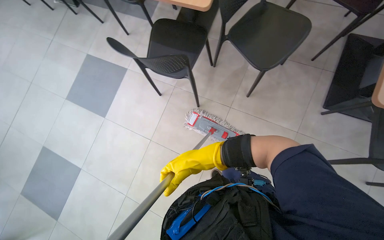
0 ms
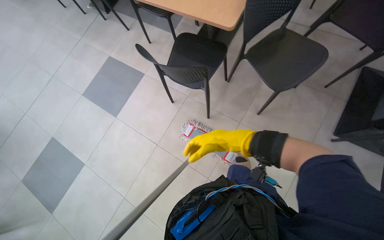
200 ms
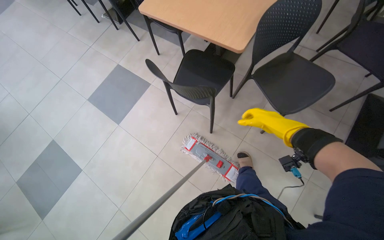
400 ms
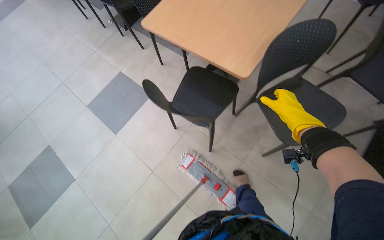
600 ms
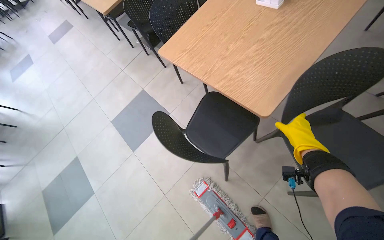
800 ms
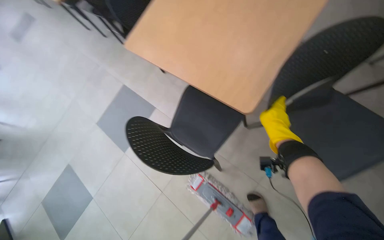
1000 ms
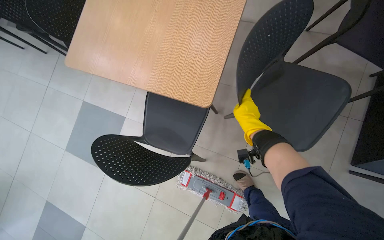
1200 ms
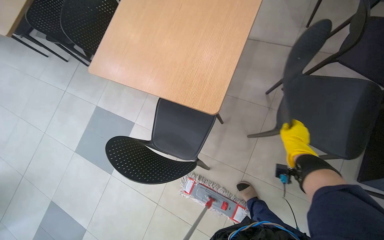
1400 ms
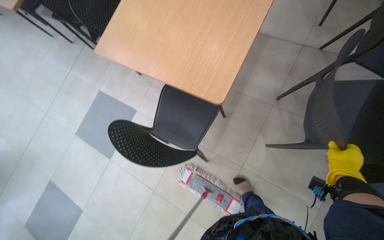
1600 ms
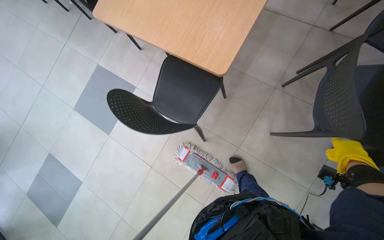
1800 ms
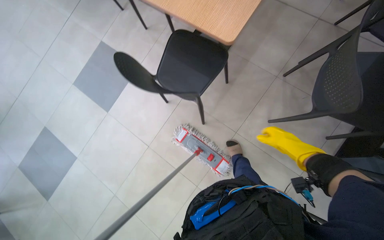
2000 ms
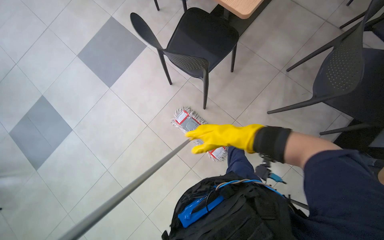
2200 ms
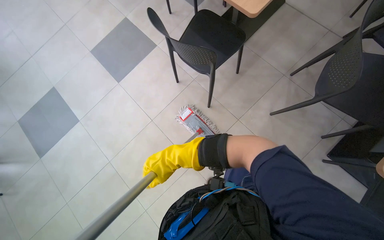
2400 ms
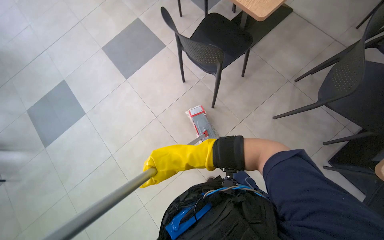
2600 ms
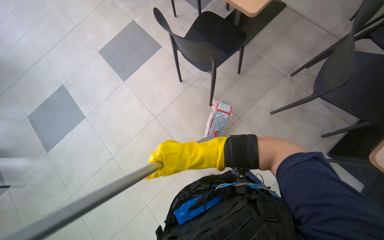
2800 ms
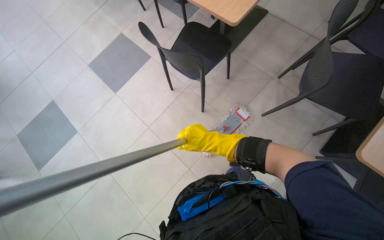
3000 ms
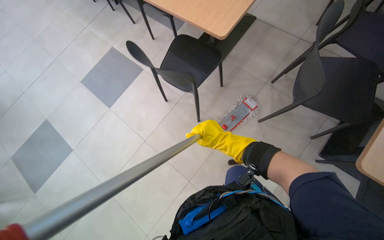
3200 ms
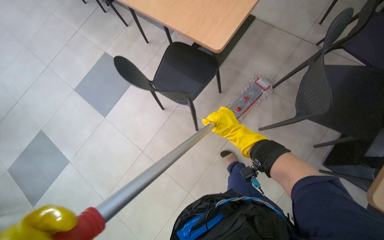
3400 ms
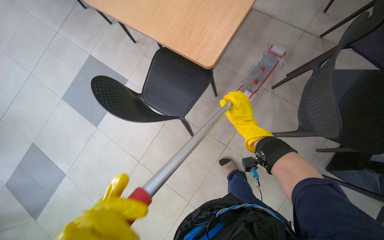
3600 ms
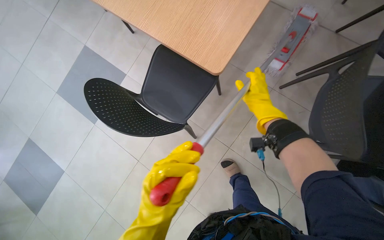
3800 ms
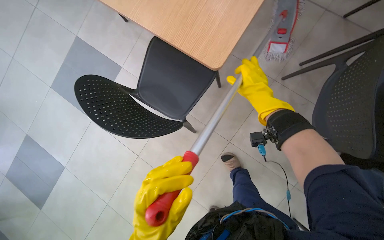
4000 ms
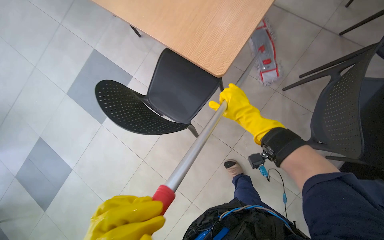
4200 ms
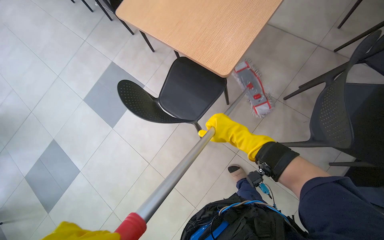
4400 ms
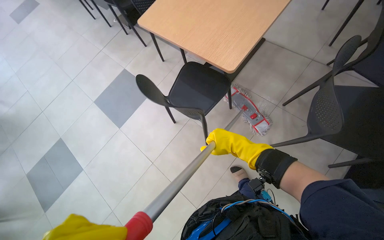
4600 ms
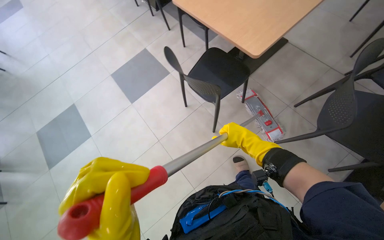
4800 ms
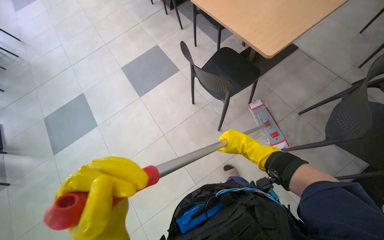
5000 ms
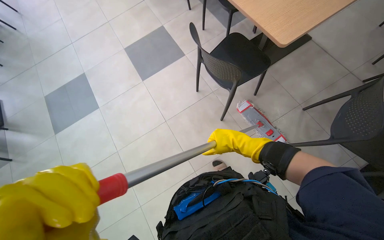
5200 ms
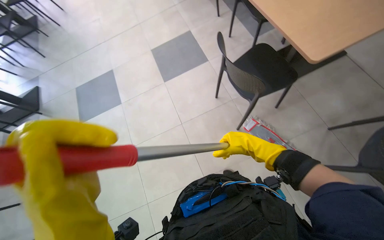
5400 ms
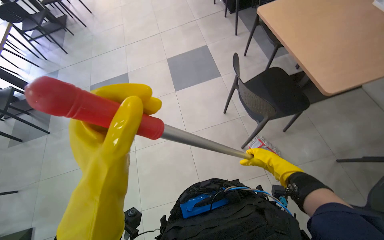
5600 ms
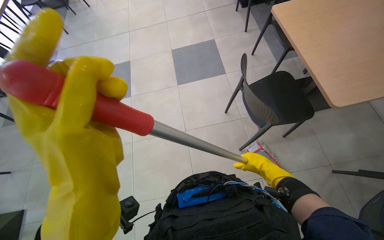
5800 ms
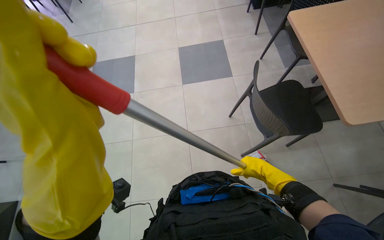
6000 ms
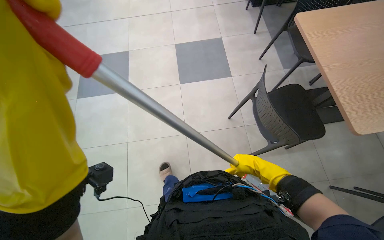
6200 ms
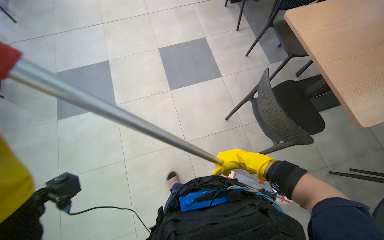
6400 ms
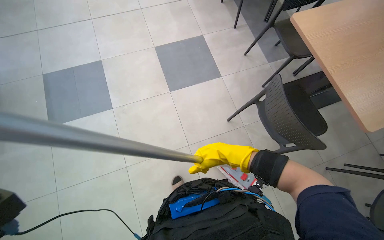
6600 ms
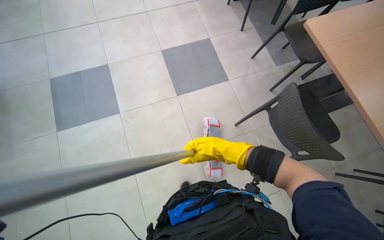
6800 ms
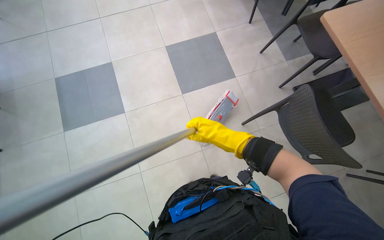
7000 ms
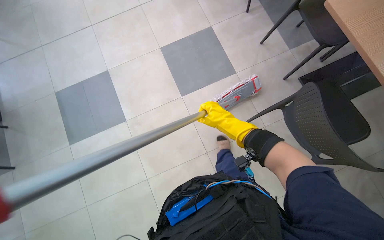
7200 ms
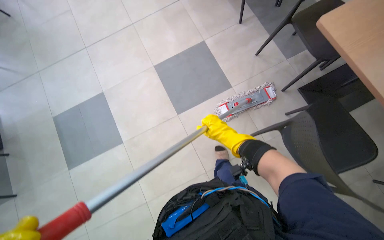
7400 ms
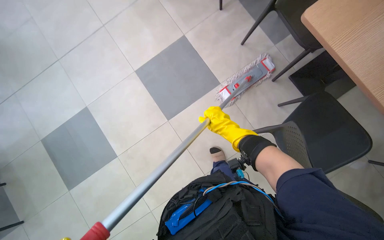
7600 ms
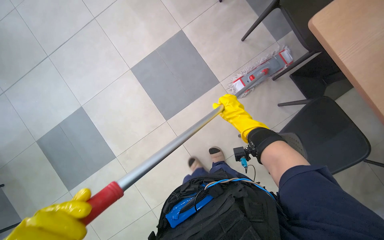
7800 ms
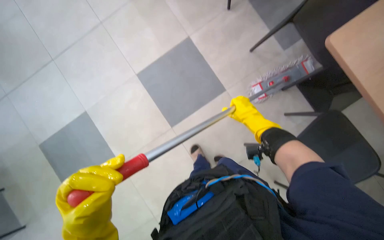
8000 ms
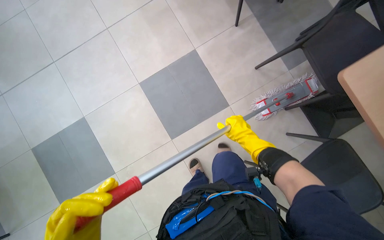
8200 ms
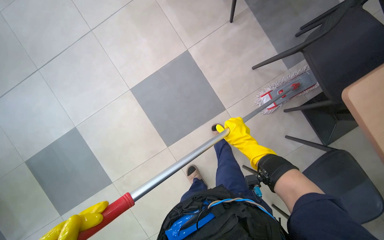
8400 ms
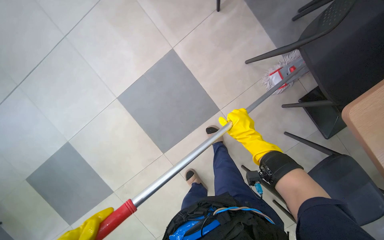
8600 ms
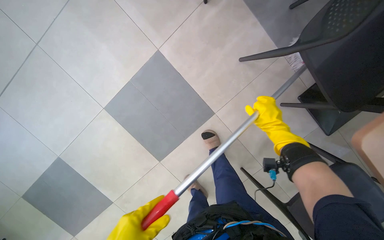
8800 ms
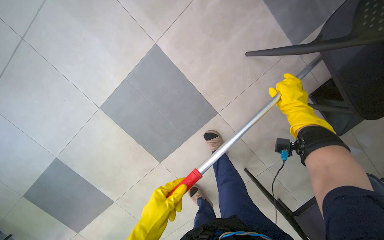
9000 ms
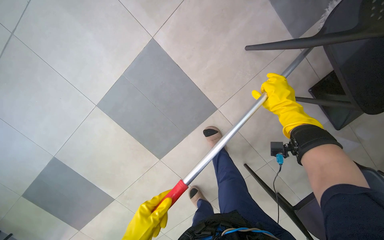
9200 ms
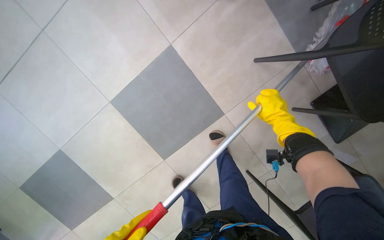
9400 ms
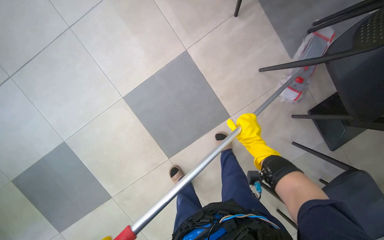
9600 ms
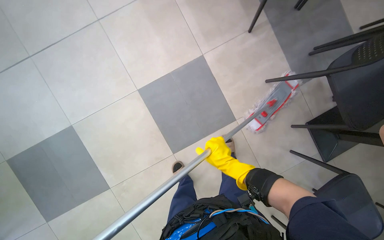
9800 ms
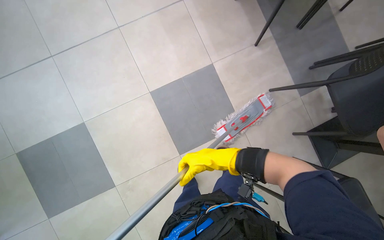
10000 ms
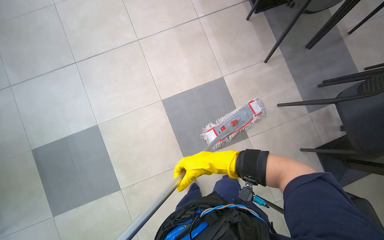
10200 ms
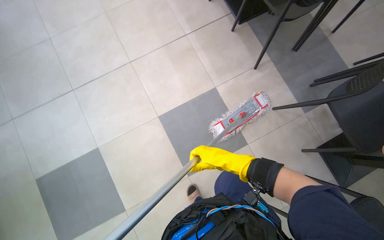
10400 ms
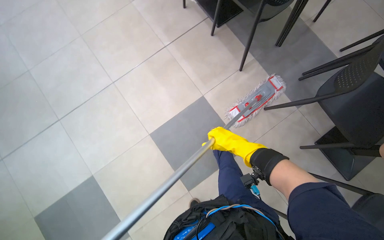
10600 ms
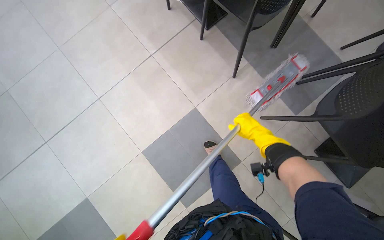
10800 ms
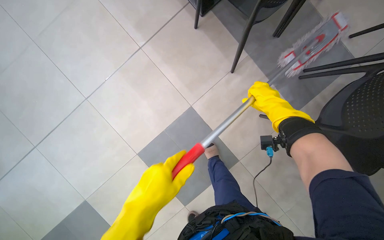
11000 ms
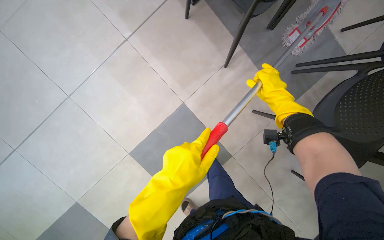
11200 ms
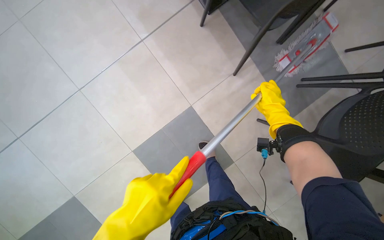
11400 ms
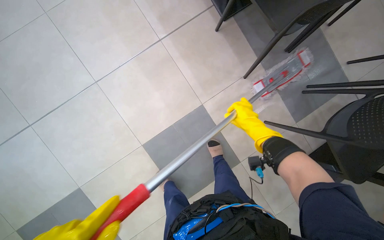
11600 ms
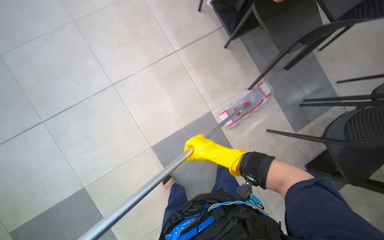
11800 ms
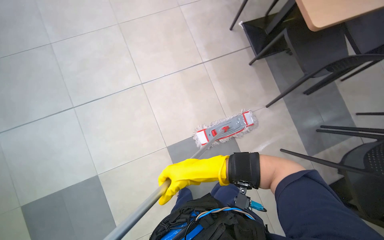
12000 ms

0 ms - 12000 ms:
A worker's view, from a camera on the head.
Job: mopping floor.
The whole recording: Mopping cafeteria floor. The worker mops the cafeteria floor, periodically rinsing and wringing the mop head.
0 ms - 1600 ms: The head travels approximately 50 cm.
1600 ms - 3000 ms: The camera travels about 50 cm.
3000 ms - 4400 ms: The right hand moves about 50 cm up the picture and comes back.
4400 ms - 6000 ms: The head turns to the left by about 50 degrees.
6000 ms - 7600 ms: The right hand travels farther from the camera by roughly 15 cm.
7600 ms - 9000 ms: The right hand travels to the right by about 25 cm.
10400 ms - 12000 ms: The right hand moves to the left, some 30 cm.

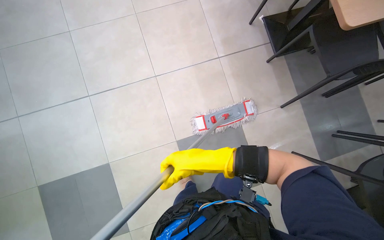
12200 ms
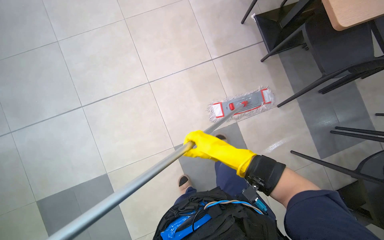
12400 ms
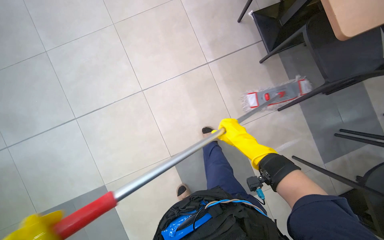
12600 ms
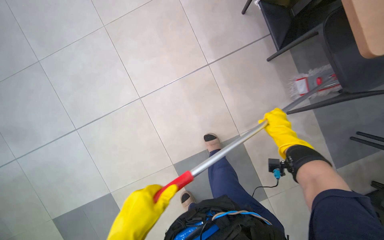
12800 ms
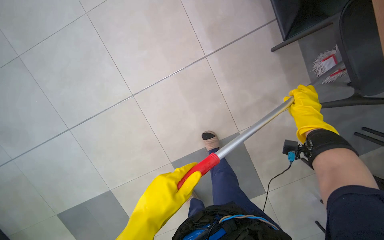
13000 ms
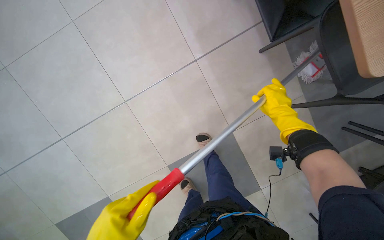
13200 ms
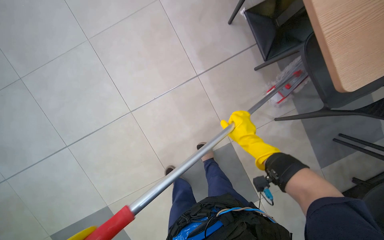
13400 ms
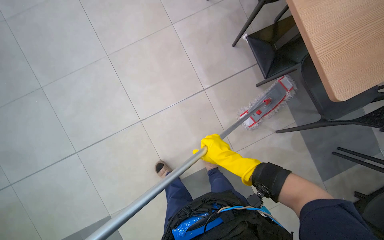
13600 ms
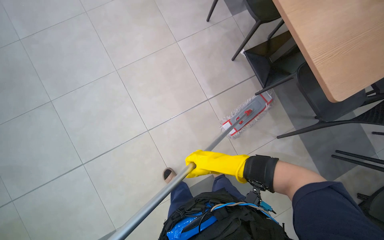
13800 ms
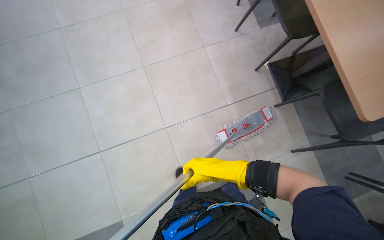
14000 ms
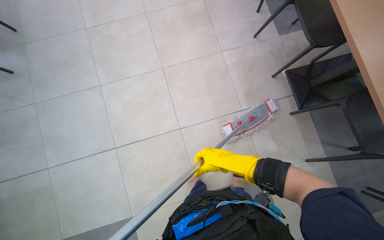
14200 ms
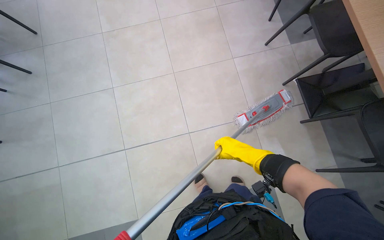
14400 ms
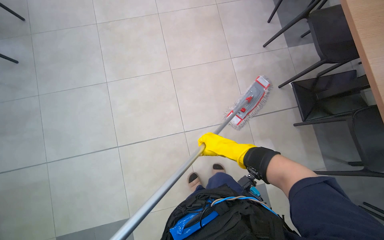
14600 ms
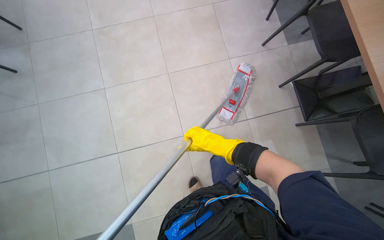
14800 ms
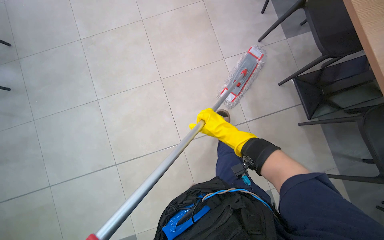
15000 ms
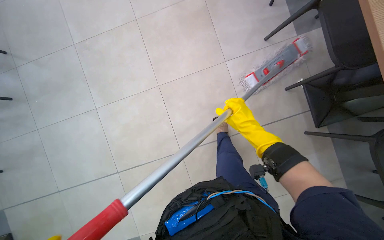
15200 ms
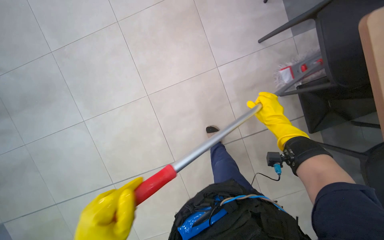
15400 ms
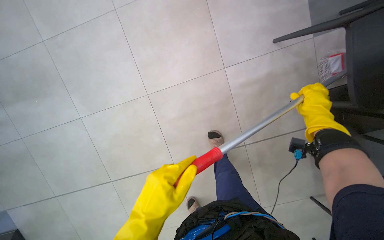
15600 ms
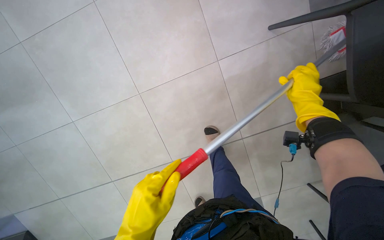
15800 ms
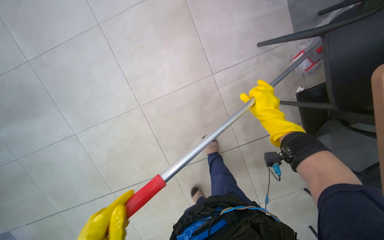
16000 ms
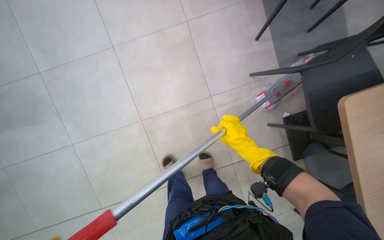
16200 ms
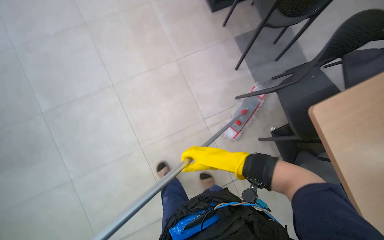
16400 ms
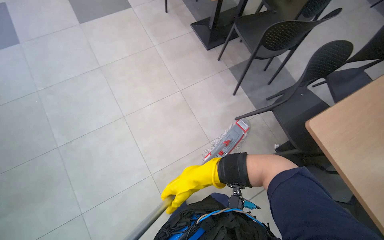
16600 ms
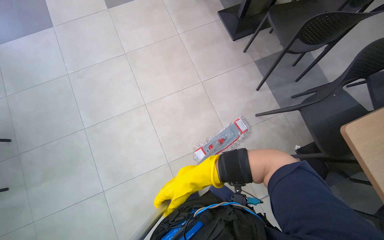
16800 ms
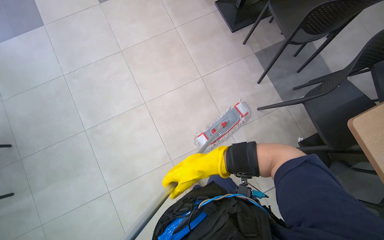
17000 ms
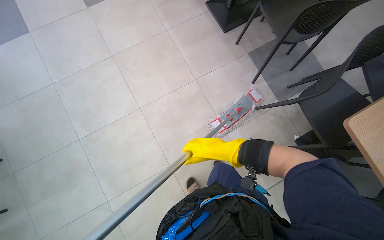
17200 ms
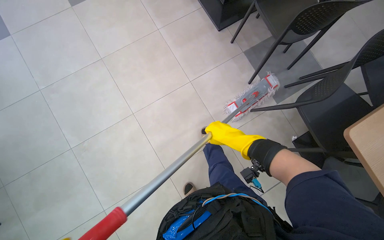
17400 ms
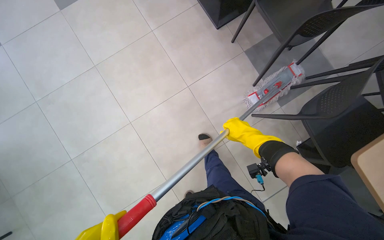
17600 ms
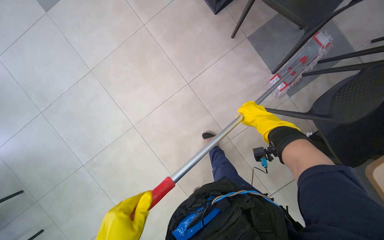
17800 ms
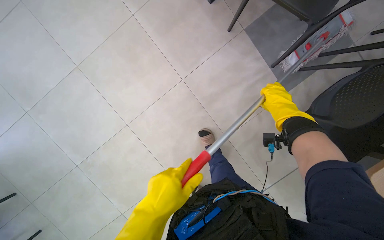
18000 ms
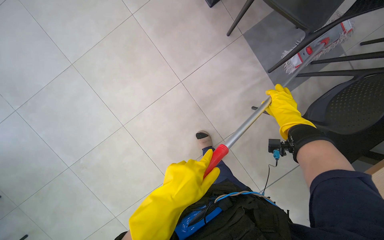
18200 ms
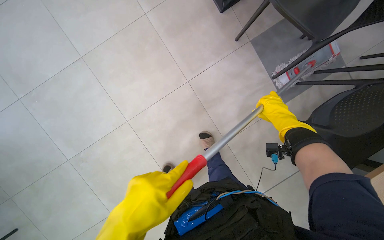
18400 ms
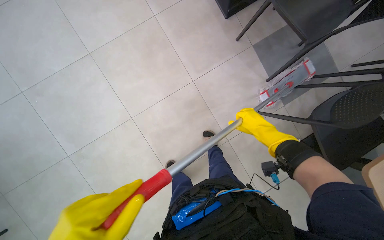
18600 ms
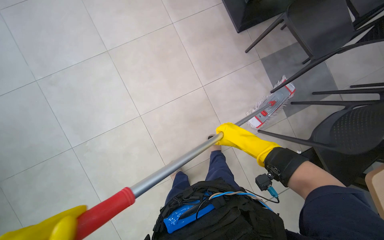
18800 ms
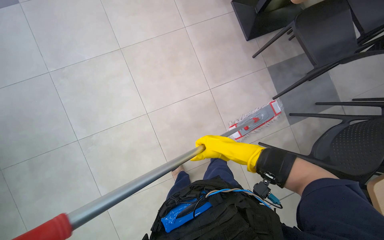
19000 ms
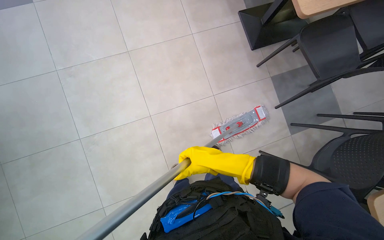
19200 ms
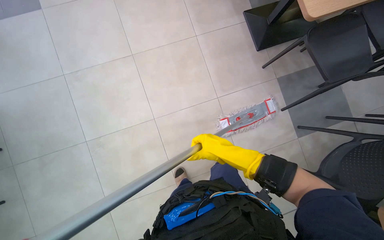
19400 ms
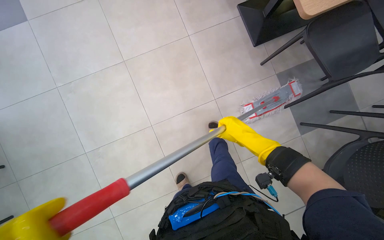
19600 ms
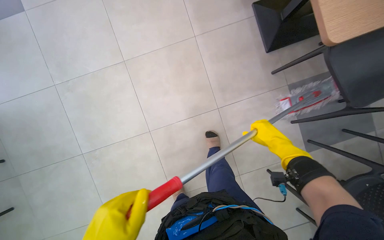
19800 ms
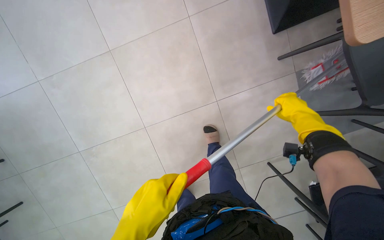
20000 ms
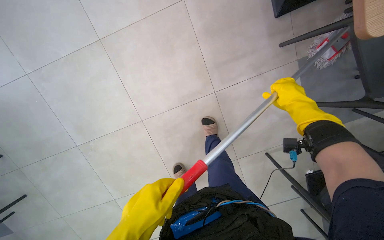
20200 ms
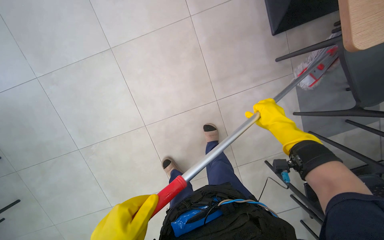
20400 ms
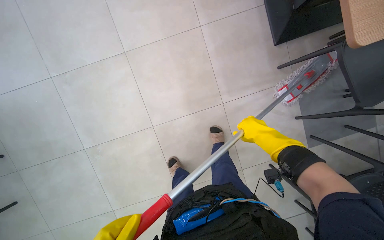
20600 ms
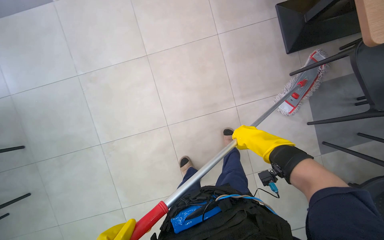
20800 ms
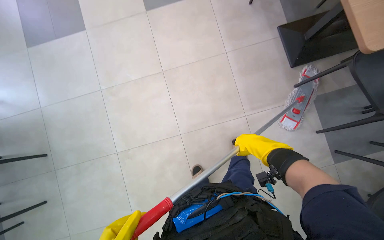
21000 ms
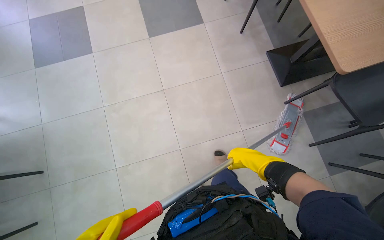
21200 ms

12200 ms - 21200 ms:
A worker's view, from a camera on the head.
Job: mopping floor.
The whole recording: Mopping cafeteria floor. The worker mops the cafeteria floor, periodically rinsing and wringing the mop head.
12200 ms - 13800 ms: The right hand moves some 40 cm to the right and comes back.
13800 ms - 15200 ms: The right hand goes roughly 30 cm up the picture.
15200 ms - 16600 ms: The wearer looks about 15 degrees further upward.
16600 ms - 18200 ms: The camera travels roughly 50 cm. The camera pitches downward, by approximately 20 degrees.
18200 ms - 19800 ms: The right hand reaches roughly 35 cm to the left, then returns.
19800 ms - 21200 ms: The right hand travels to the left by about 20 cm, and travels up the picture and back again, approximately 20 cm each way.
